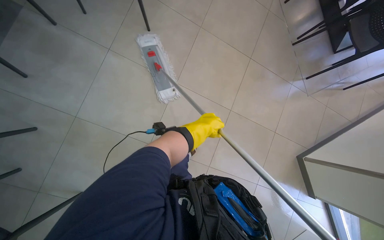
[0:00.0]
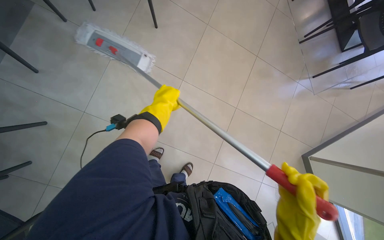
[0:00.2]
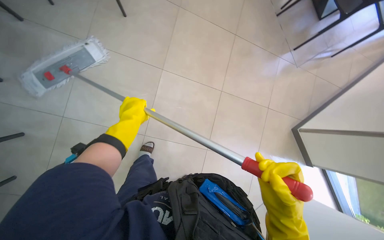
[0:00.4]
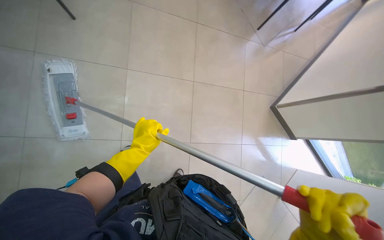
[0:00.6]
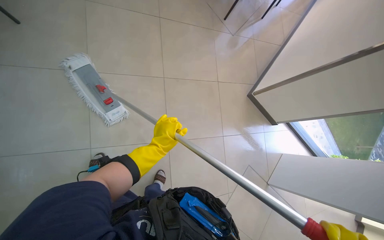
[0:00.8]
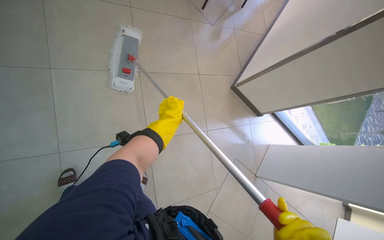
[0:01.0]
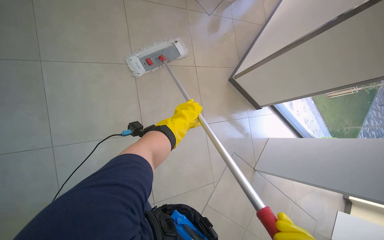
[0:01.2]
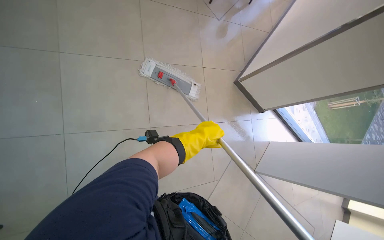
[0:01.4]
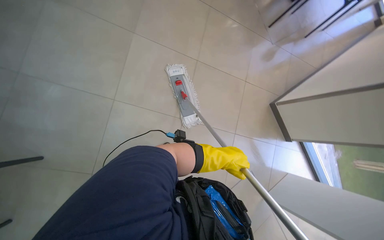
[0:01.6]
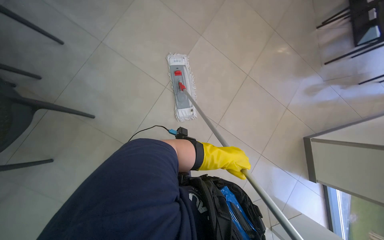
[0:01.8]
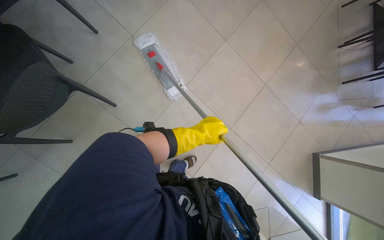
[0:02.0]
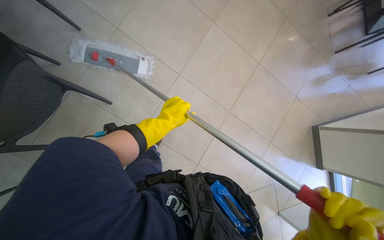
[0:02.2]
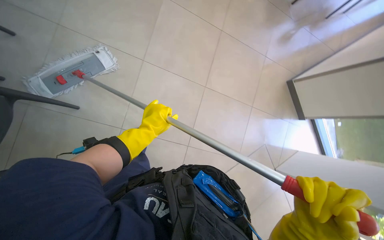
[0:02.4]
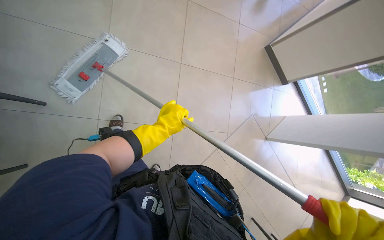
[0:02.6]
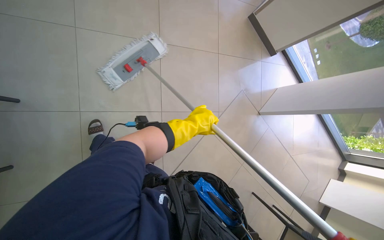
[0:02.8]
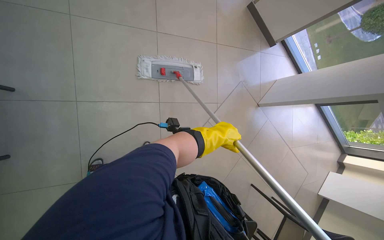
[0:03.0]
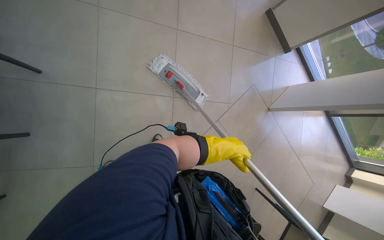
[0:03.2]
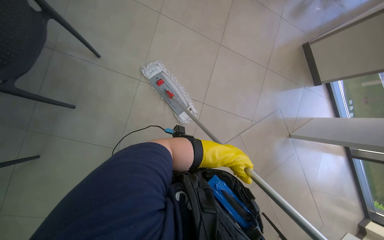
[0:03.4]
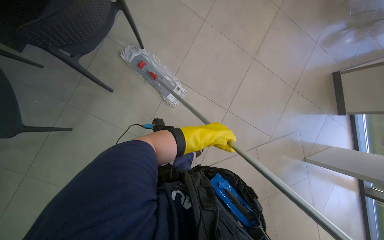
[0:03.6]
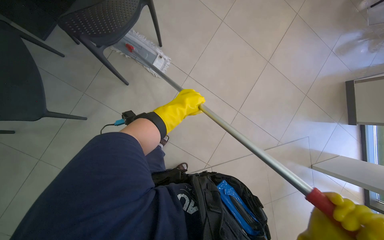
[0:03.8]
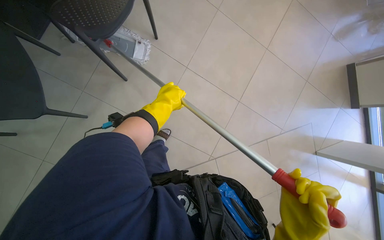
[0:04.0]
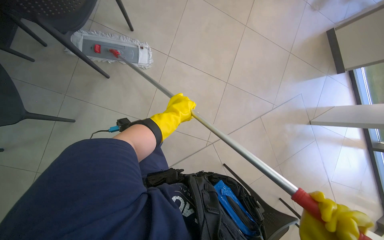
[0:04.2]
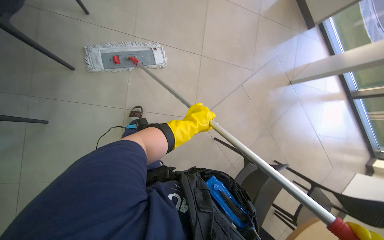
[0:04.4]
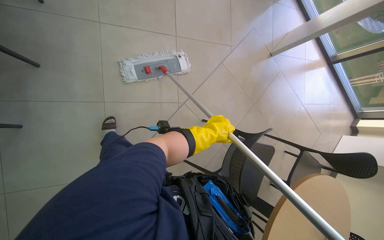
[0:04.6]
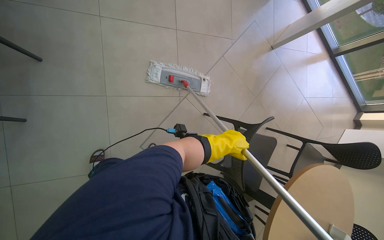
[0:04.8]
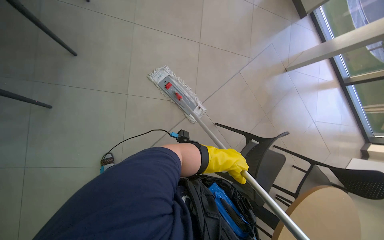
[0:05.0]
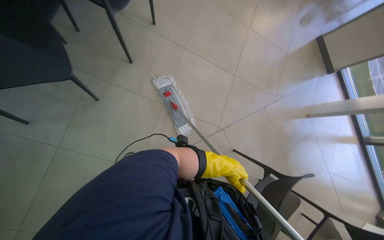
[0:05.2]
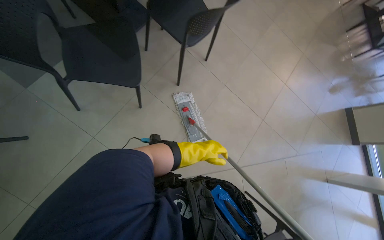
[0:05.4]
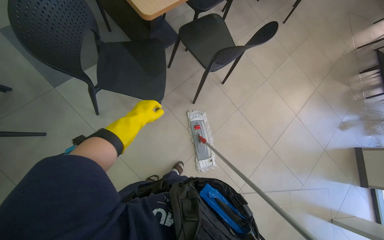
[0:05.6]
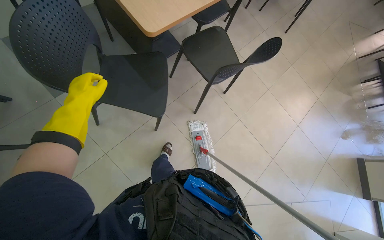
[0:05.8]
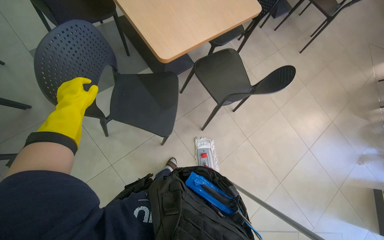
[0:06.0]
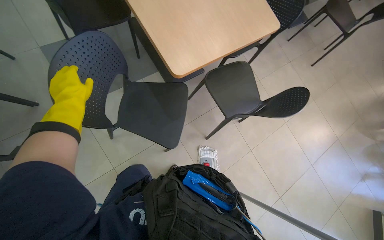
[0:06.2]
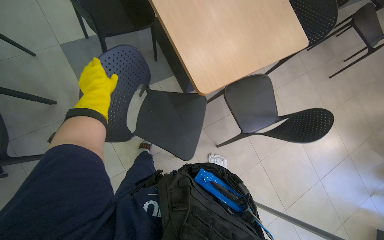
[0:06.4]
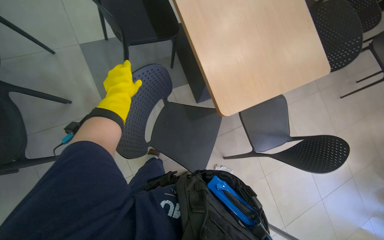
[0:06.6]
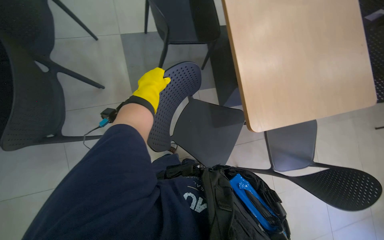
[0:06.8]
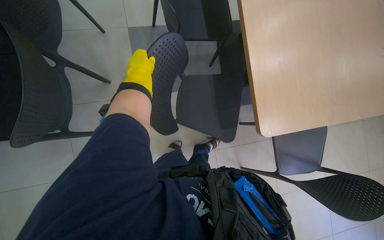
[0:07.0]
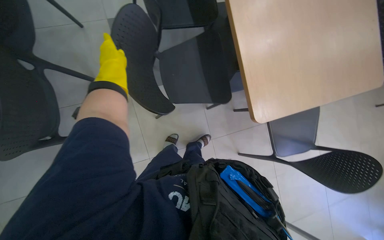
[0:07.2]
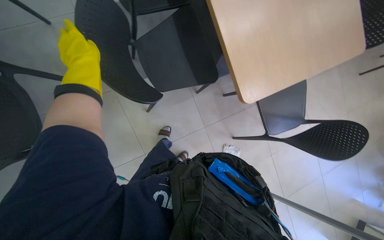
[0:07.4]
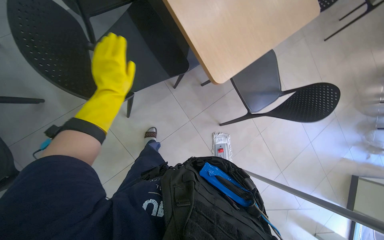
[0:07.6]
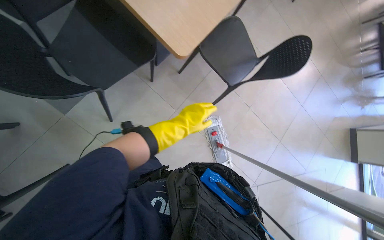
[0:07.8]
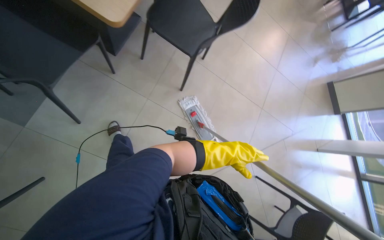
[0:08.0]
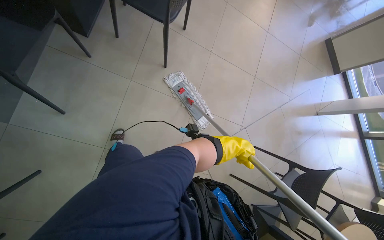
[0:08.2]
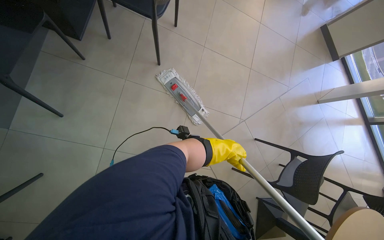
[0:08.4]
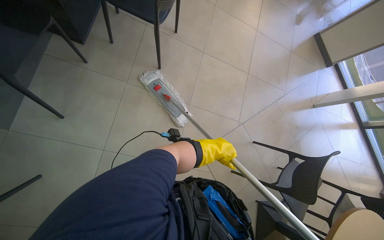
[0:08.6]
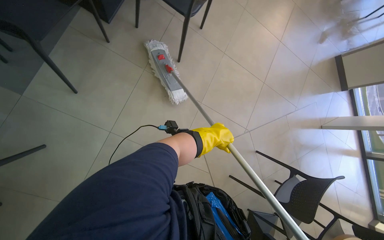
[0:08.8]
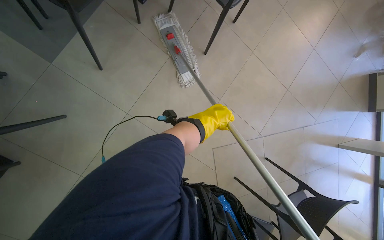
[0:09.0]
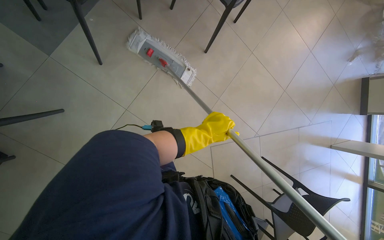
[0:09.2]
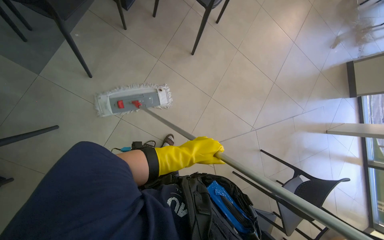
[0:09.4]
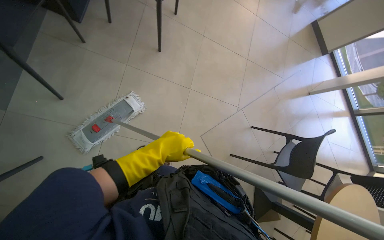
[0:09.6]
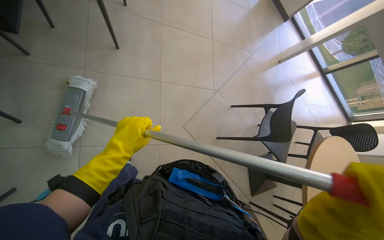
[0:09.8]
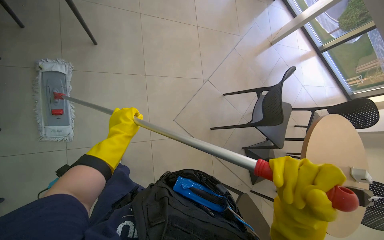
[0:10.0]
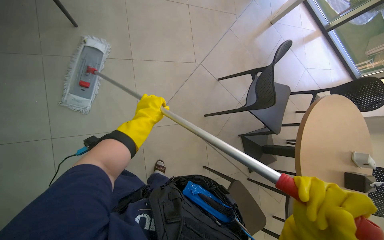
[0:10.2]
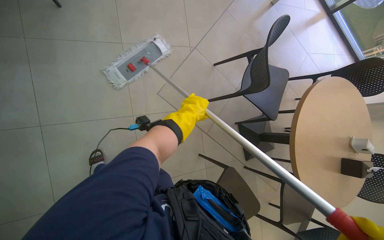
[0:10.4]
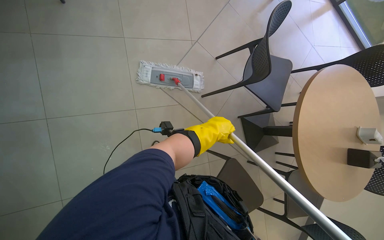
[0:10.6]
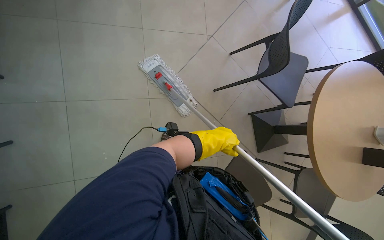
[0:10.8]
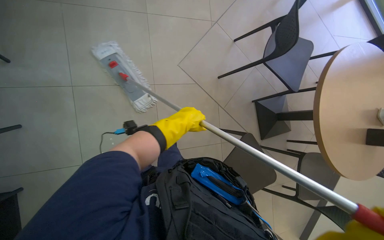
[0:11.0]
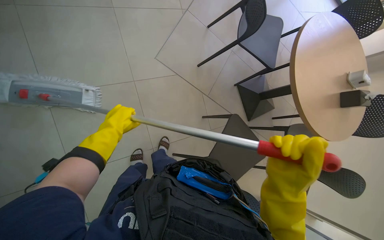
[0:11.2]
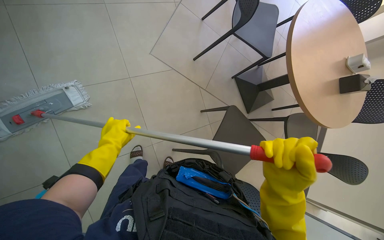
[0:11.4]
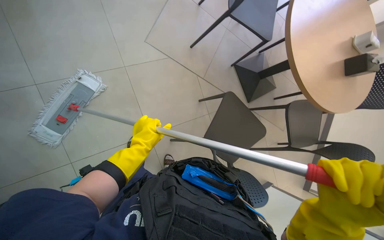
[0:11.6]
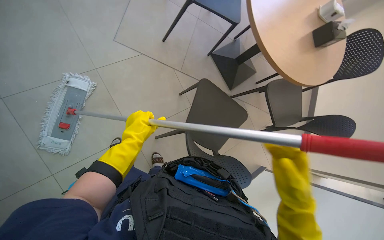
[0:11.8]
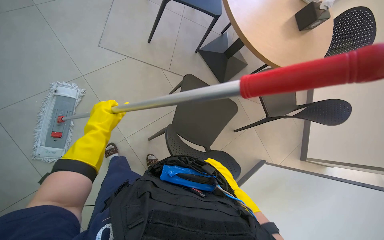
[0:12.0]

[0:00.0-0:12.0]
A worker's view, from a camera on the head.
Job: mopping floor.
The whole recording: Mopping cafeteria floor. The worker mops the tiled floor of the cafeteria with a flat mop, moving chairs to clear the path.
0:03.0 to 0:04.4: The head travels roughly 50 cm.
0:04.4 to 0:06.0: The camera travels some 50 cm. The wearer's head swings some 50 degrees to the left. The wearer looks approximately 30 degrees further upward.
0:07.6 to 0:09.0: The camera pitches downward, by roughly 15 degrees.
0:09.0 to 0:10.4: The camera pitches downward, by about 15 degrees. The scene turns approximately 40 degrees counterclockwise in the picture.
0:10.4 to 0:12.0: The left hand goes left and right, about 35 cm each way, reversing 3 times.

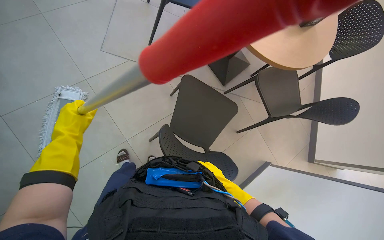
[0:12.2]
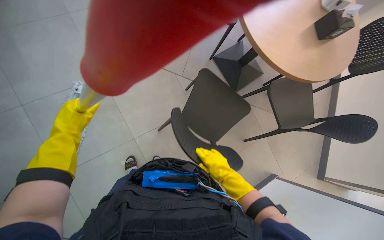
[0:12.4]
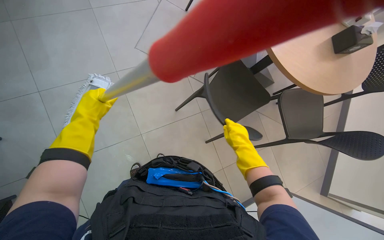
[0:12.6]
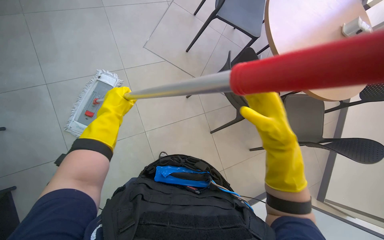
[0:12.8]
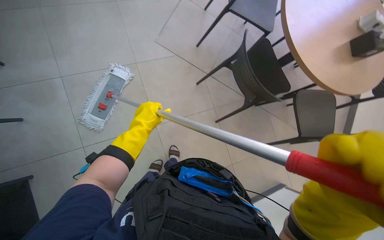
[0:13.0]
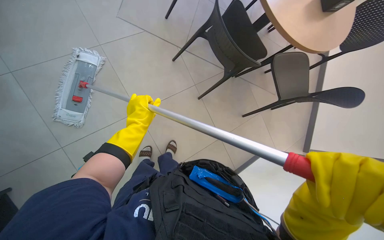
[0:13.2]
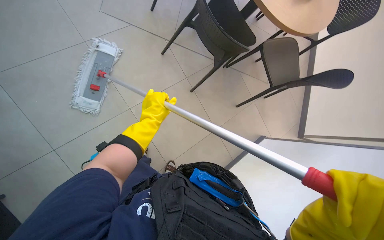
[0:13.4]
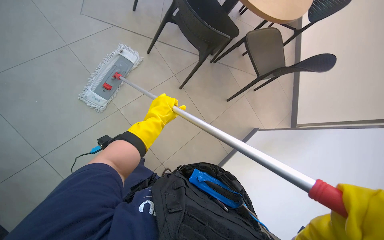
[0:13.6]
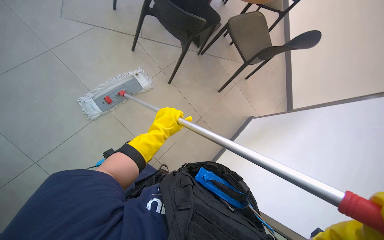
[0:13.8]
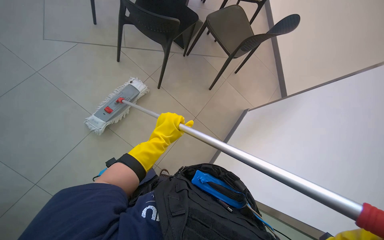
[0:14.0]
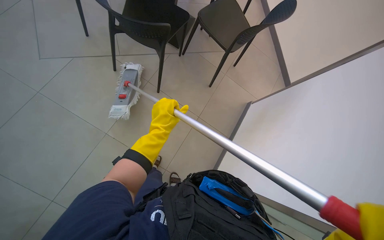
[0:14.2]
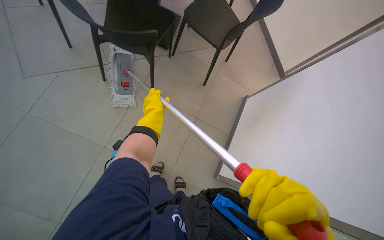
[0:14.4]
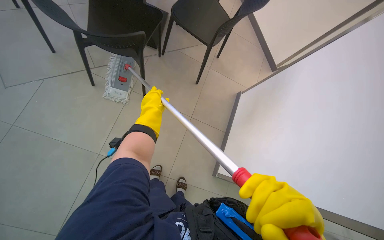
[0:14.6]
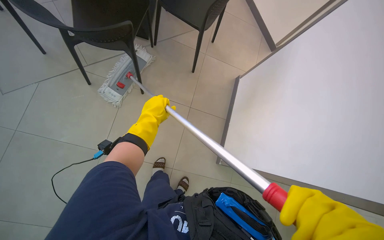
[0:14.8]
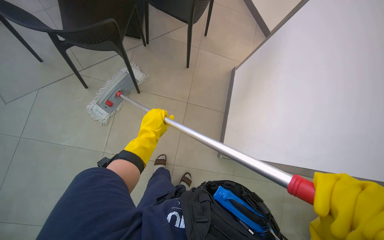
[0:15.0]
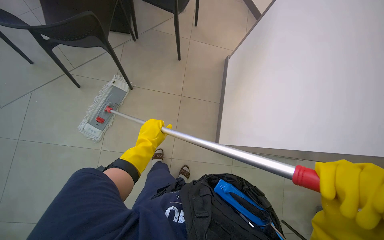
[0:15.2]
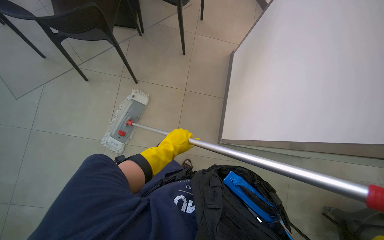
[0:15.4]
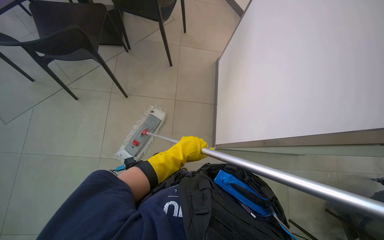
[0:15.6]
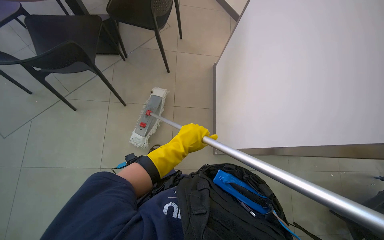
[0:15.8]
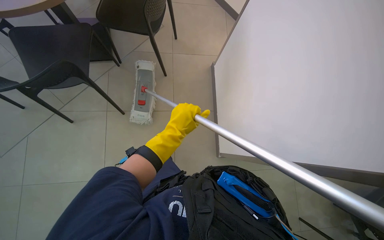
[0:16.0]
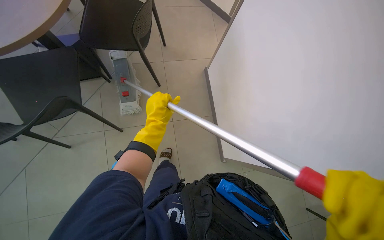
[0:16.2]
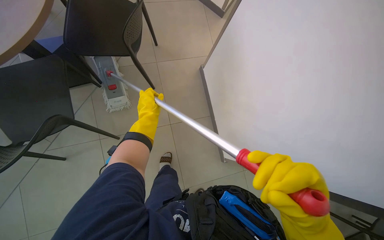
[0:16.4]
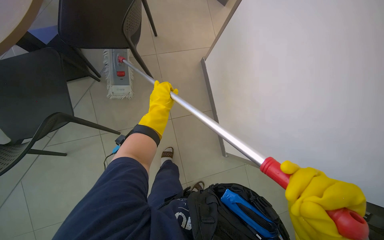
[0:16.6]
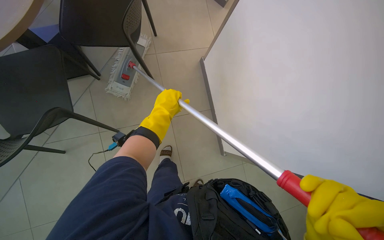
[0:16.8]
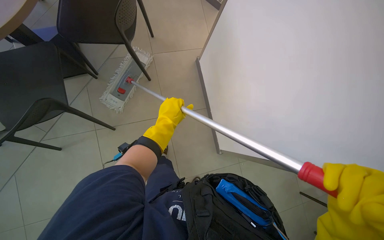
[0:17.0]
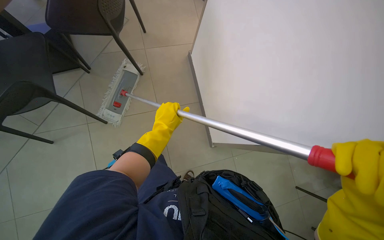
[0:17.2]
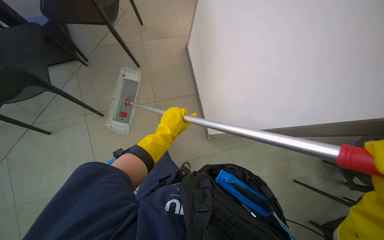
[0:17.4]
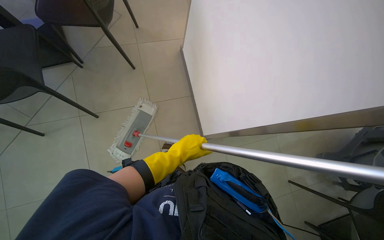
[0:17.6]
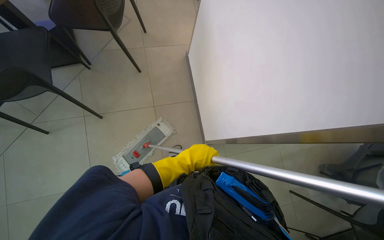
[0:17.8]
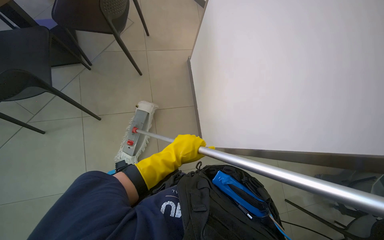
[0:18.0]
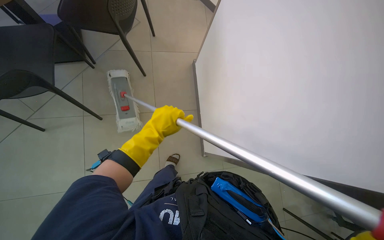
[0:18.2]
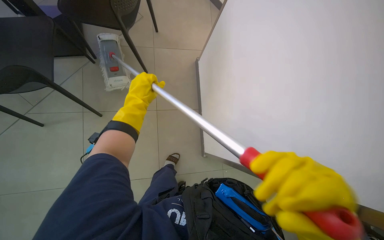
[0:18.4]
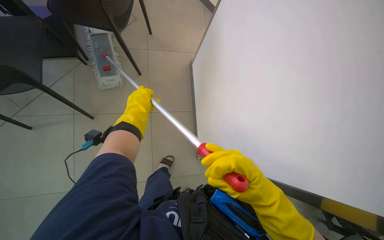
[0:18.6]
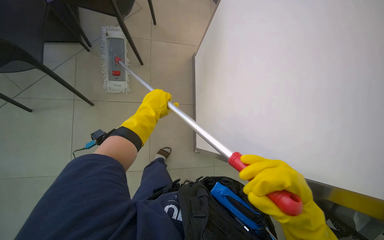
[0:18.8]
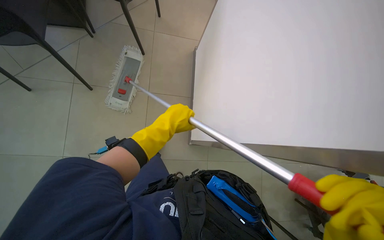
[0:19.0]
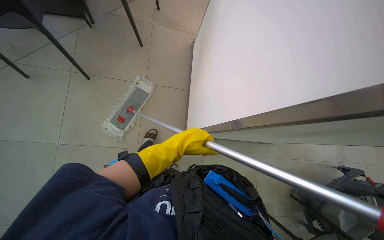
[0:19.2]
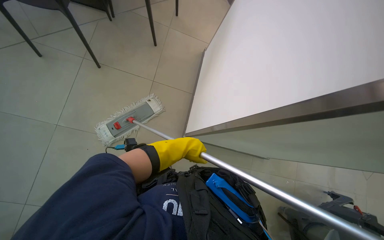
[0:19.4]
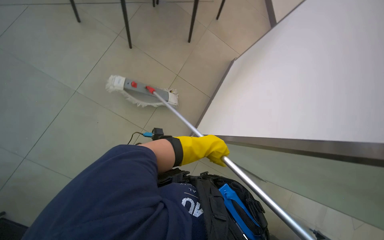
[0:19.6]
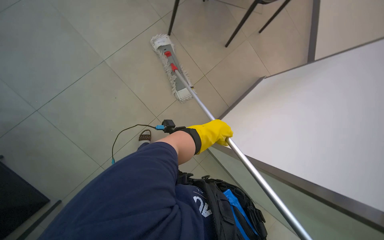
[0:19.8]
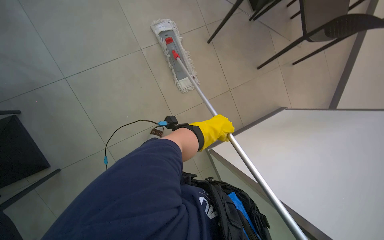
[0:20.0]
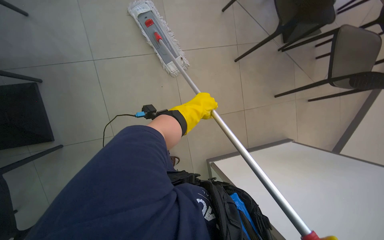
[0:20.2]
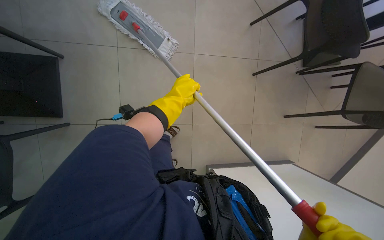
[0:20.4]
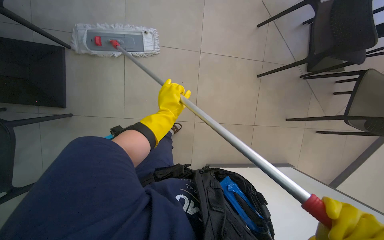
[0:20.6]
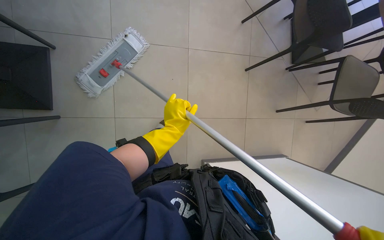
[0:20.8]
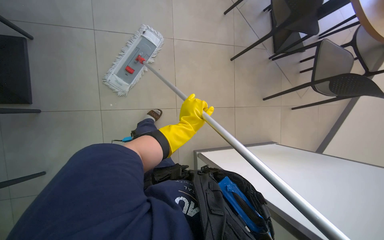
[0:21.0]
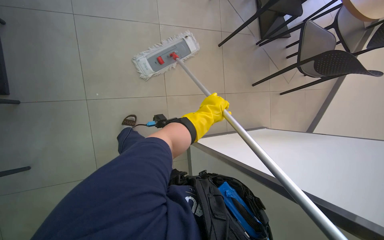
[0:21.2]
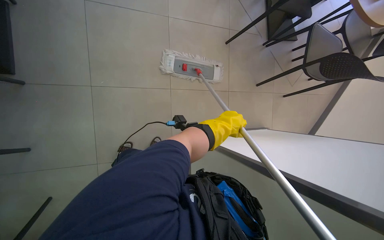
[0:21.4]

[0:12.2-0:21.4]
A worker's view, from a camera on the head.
Job: mopping floor.
The whole recording: Mopping cafeteria floor. The worker mops the tiled floor of the cafeteria with a flat mop, moving chairs to clear the path.
0:13.8 to 0:15.2: Everything in view rotates some 40 degrees counterclockwise.
0:15.2 to 0:16.8: The left hand heads up the picture, covering roughly 25 cm.
0:16.8 to 0:18.4: The left hand goes down the picture and returns, some 20 cm each way.
0:18.4 to 0:19.8: The scene rotates clockwise by about 50 degrees.
